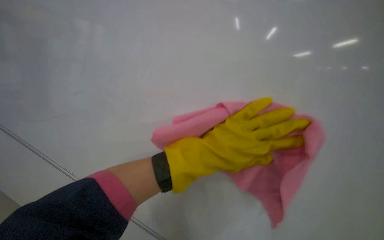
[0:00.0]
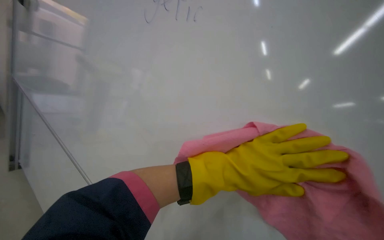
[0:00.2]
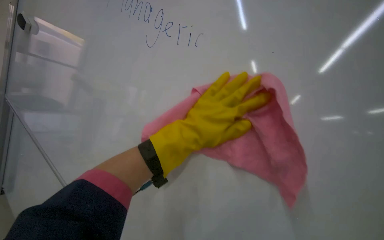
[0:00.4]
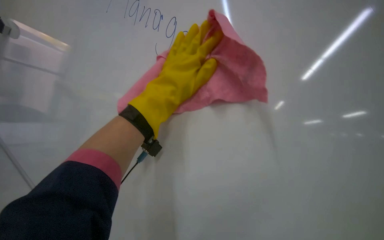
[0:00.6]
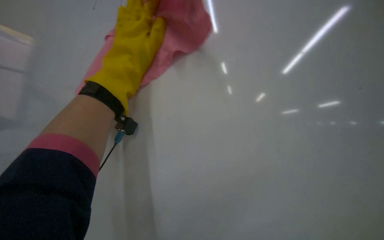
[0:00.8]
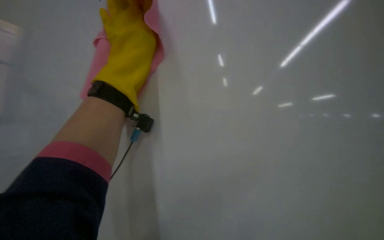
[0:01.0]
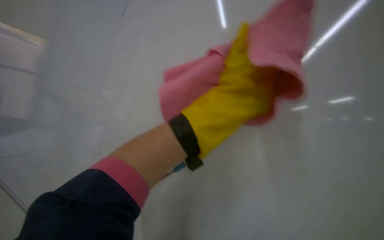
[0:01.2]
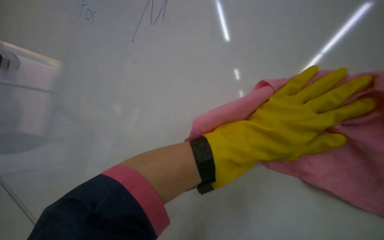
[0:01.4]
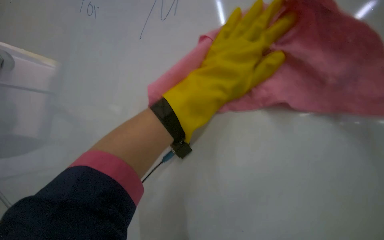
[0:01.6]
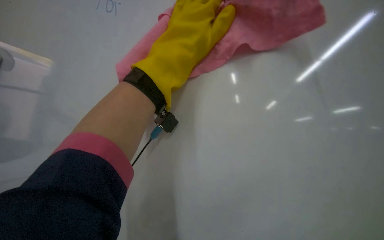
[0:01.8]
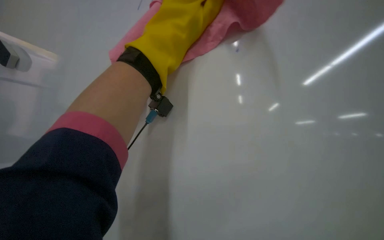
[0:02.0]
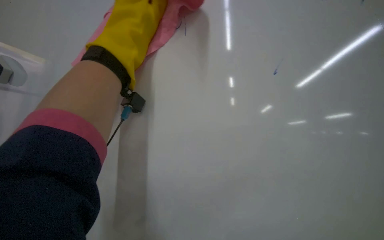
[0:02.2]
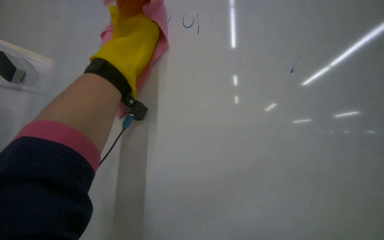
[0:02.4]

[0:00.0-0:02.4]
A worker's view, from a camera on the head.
Job: wiping surfaces.
The whole recording: Cleaning whiteboard. The worker sprays and wipes the whiteboard with a cloth.
0:00.0 to 0:01.2: The camera sweeps to the left, by about 20 degrees. The camera pitches upward, by roughly 20 degrees. The scene rotates counterclockwise by roughly 35 degrees.
0:01.2 to 0:02.4: The view tips upward by approximately 20 degrees. The scene rotates counterclockwise by about 30 degrees.

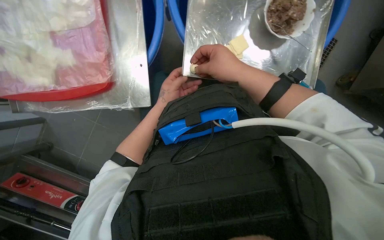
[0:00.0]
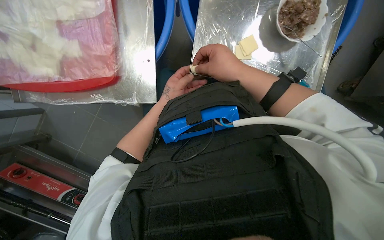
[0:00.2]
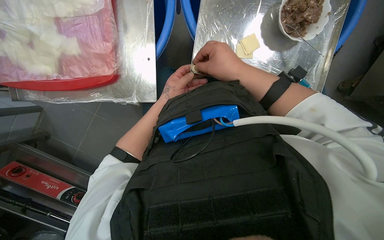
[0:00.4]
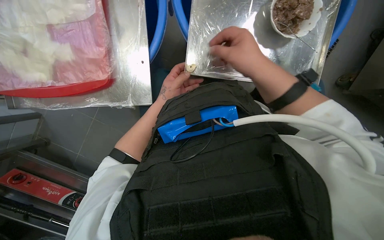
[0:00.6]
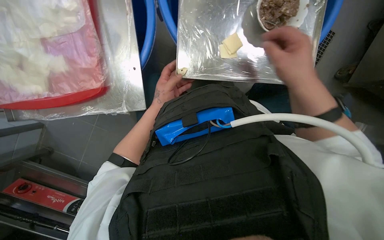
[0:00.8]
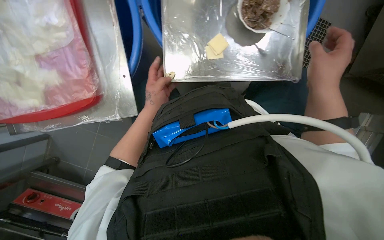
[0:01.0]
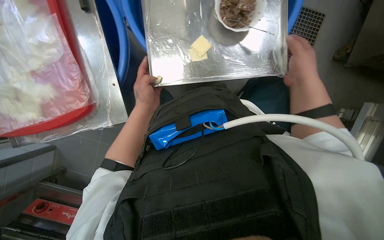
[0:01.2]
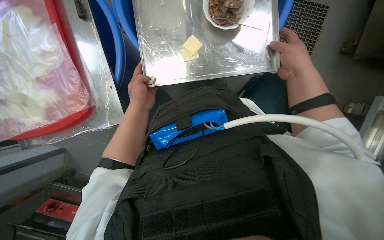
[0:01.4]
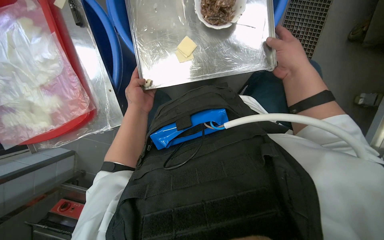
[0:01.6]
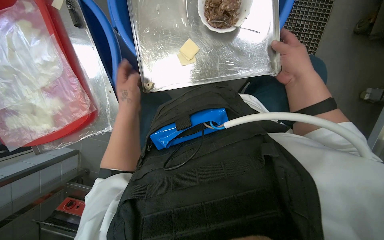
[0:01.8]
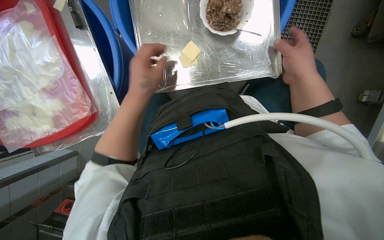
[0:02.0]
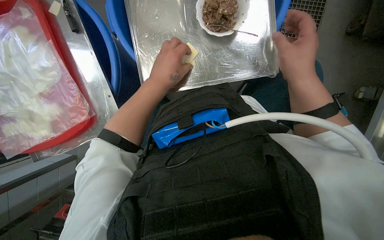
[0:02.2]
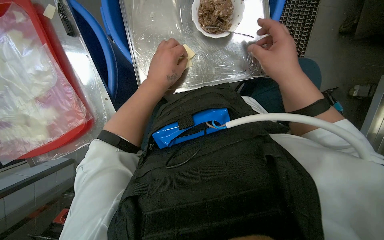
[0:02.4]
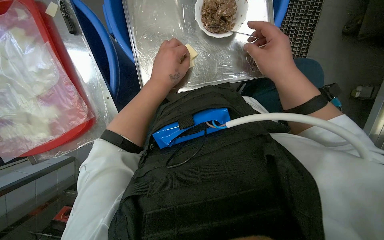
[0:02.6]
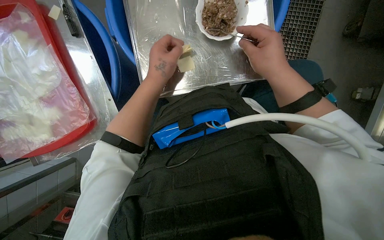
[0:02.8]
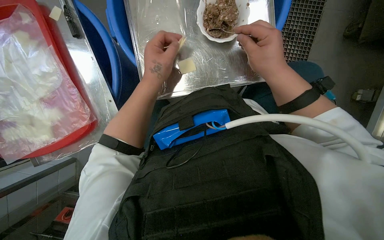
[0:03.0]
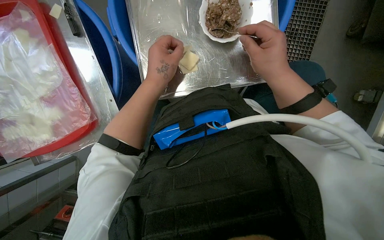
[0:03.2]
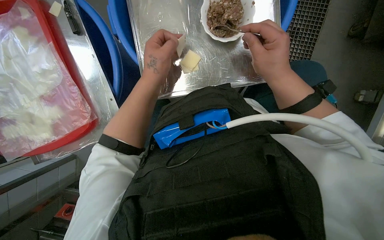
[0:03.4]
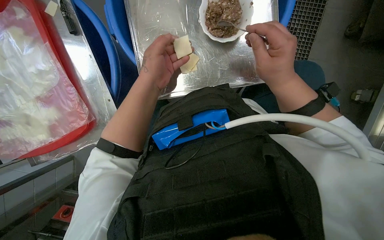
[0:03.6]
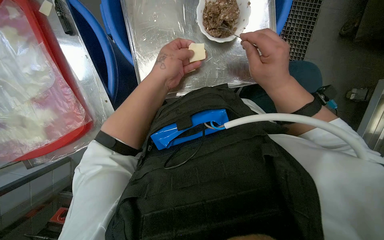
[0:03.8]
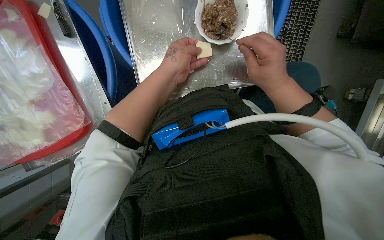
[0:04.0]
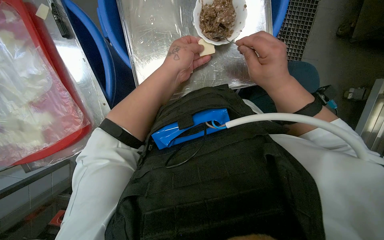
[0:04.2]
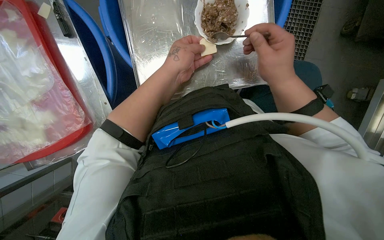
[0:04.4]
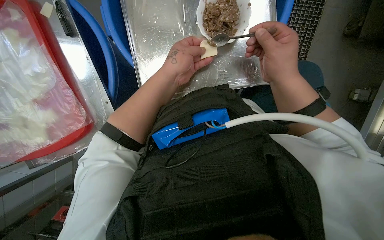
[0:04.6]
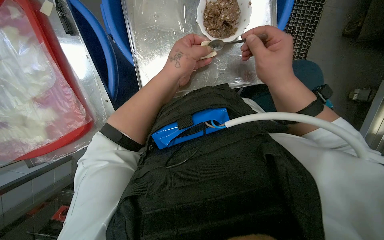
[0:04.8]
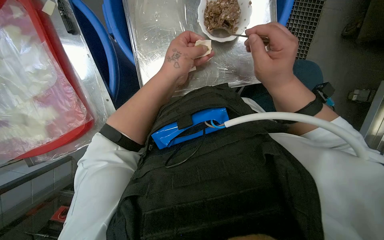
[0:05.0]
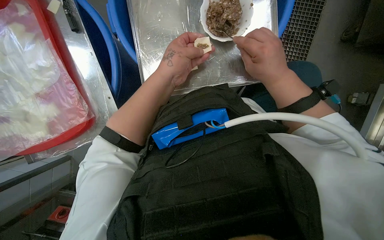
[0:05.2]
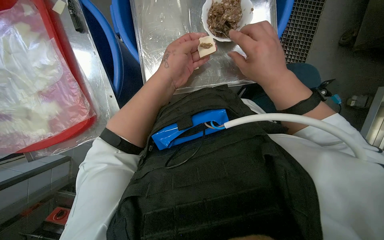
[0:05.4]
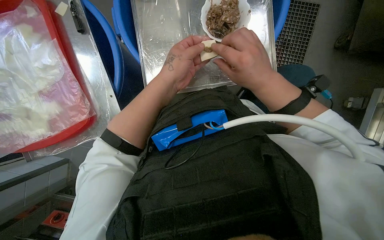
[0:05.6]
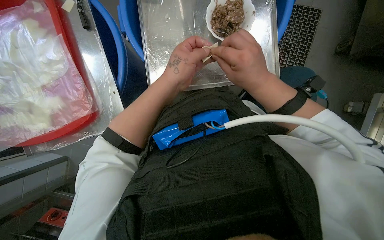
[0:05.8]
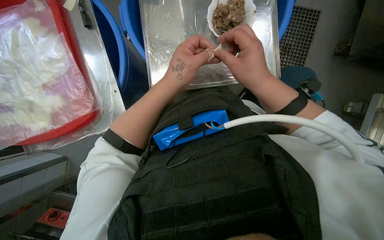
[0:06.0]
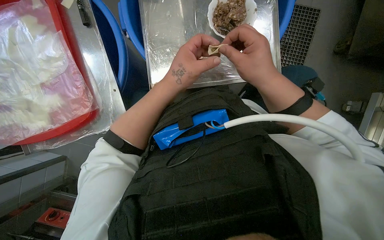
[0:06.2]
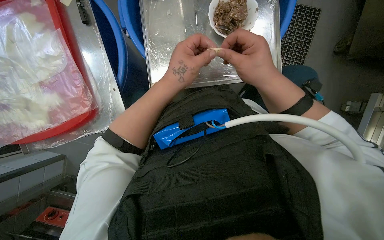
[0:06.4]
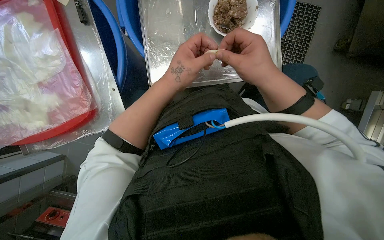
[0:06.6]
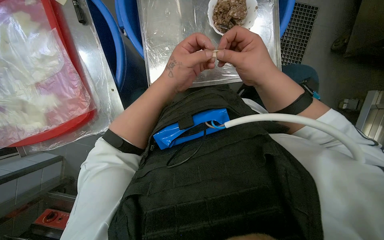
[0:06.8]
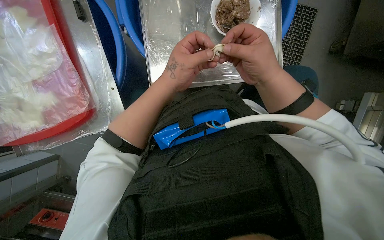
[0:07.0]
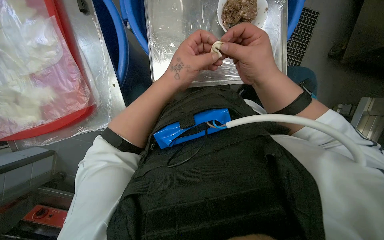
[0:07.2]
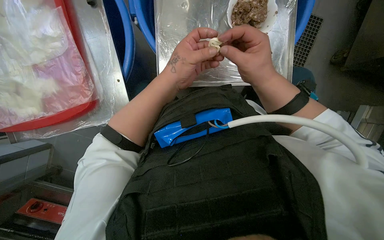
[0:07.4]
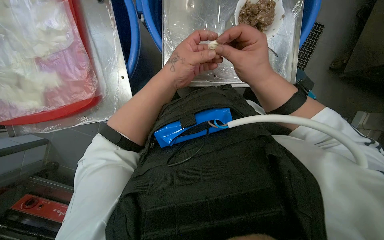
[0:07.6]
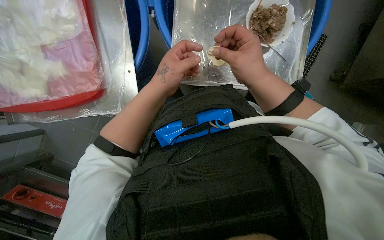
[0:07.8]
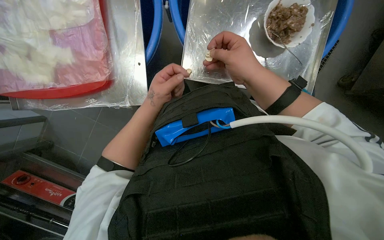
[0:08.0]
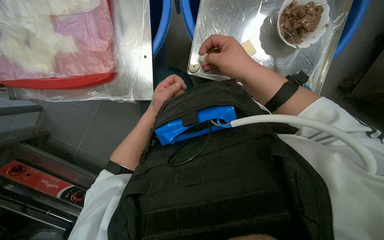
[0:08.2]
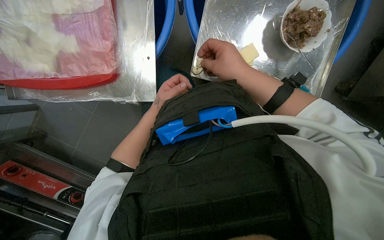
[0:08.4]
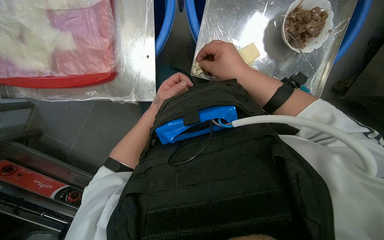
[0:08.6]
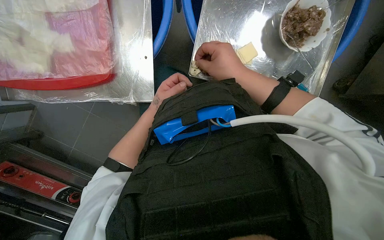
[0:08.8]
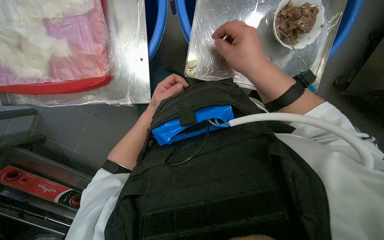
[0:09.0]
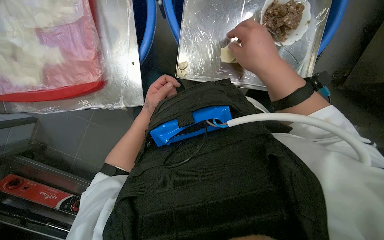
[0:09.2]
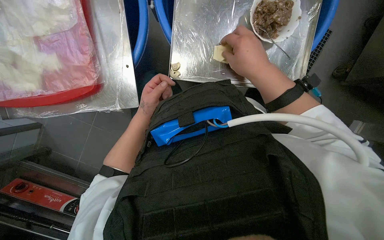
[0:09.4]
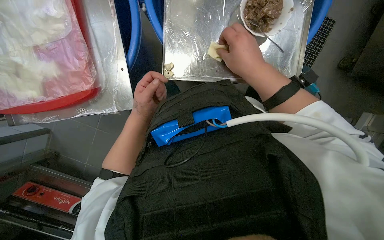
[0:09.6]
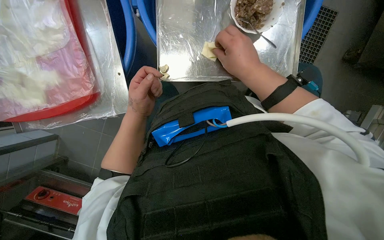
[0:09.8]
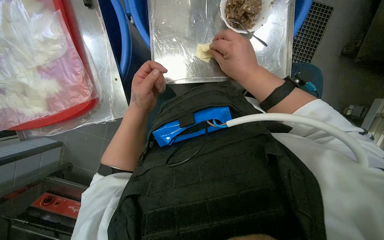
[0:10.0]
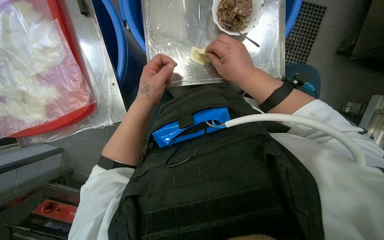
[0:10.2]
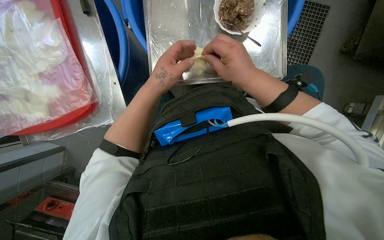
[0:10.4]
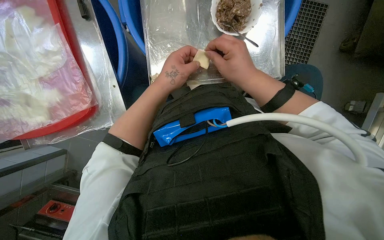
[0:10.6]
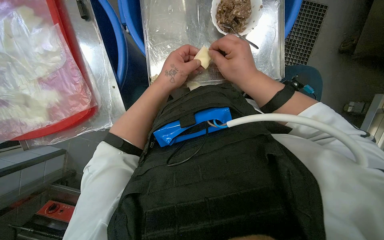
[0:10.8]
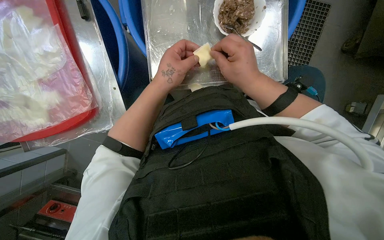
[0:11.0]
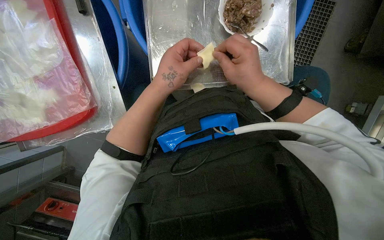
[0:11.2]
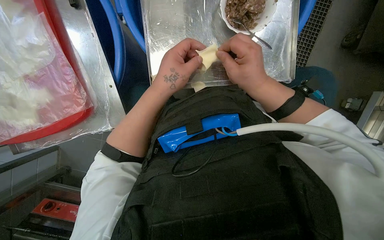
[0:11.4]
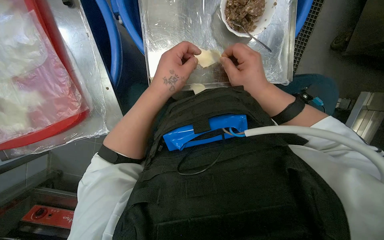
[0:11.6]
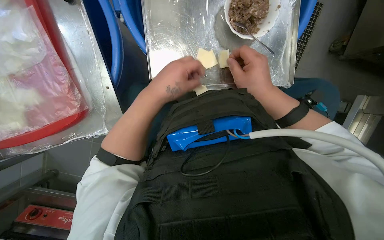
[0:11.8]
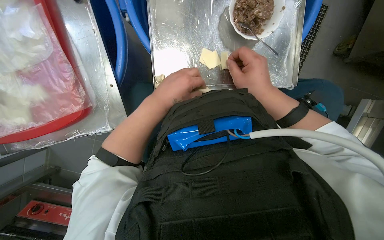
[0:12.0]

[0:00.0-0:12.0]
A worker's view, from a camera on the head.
Job: preparing food.
The whole recording: Making dumplings with meat filling. The worker picks up dough, fills it with meat, folds it, and places the finished dumpling on a tray.
0:00.0 to 0:01.6: The left hand heads nearer to the camera, covering approximately 15 cm, while the right hand shifts about 30 cm to the right.
0:03.0 to 0:04.4: The hands are busy where they are.
0:04.4 to 0:06.0: The right hand heads to the left, covering about 10 cm.
0:06.0 to 0:07.6: The hands are busy where they are.
0:07.6 to 0:09.0: The left hand shifts about 20 cm farther from the camera and to the left.
0:09.0 to 0:10.4: The left hand shifts some 20 cm nearer to the camera.
0:10.4 to 0:12.0: The hands make small movements and keep their place.

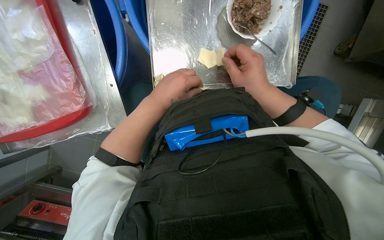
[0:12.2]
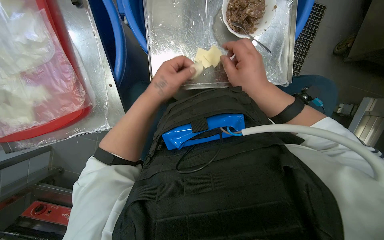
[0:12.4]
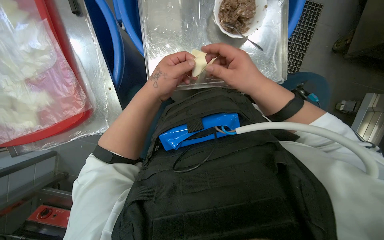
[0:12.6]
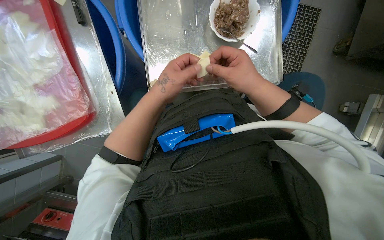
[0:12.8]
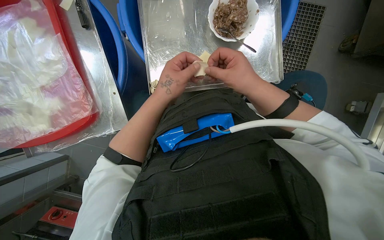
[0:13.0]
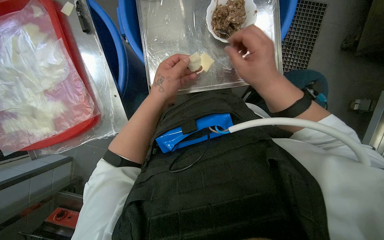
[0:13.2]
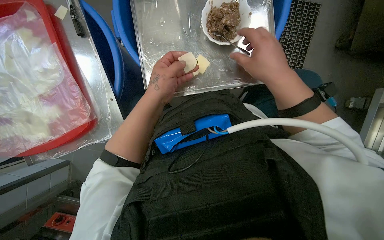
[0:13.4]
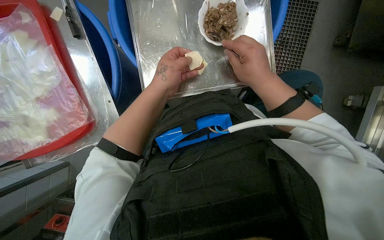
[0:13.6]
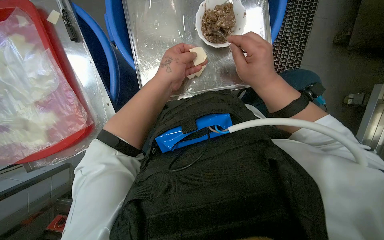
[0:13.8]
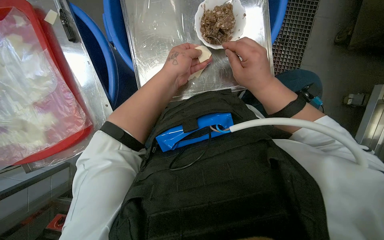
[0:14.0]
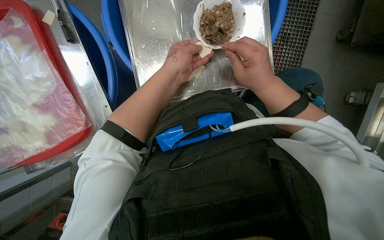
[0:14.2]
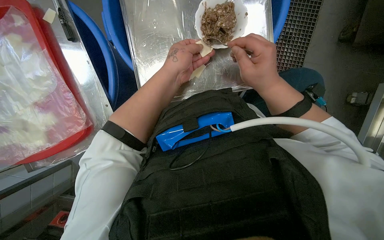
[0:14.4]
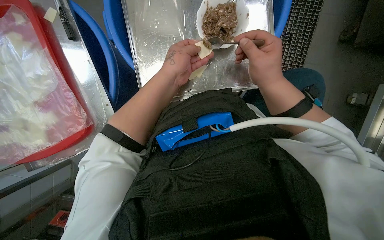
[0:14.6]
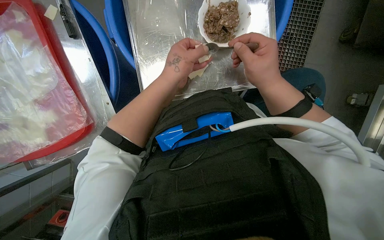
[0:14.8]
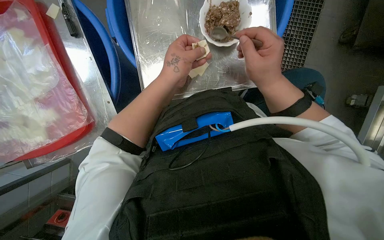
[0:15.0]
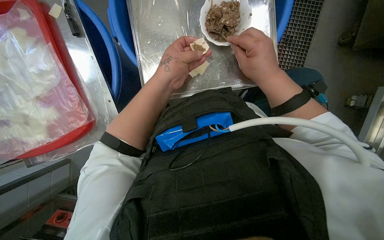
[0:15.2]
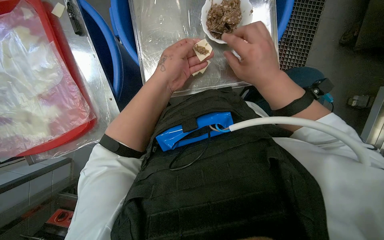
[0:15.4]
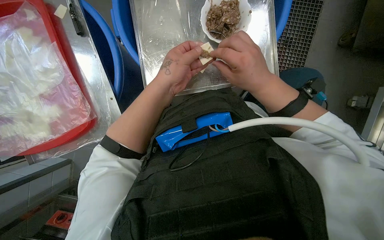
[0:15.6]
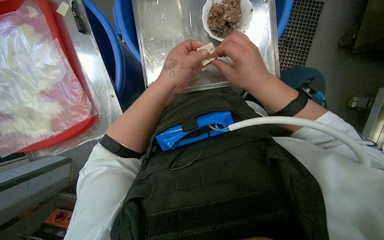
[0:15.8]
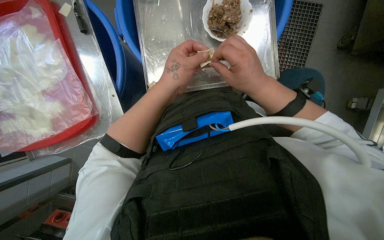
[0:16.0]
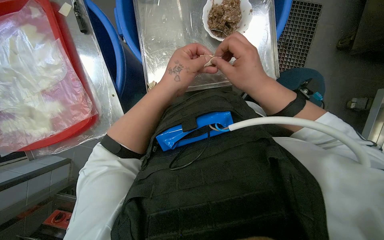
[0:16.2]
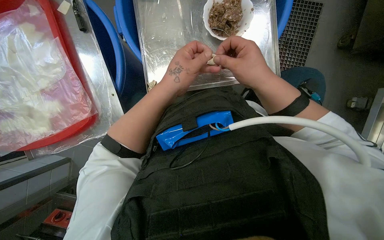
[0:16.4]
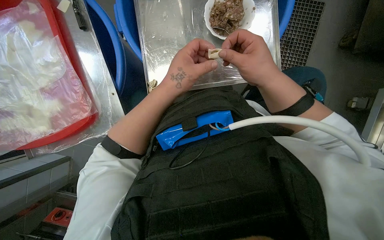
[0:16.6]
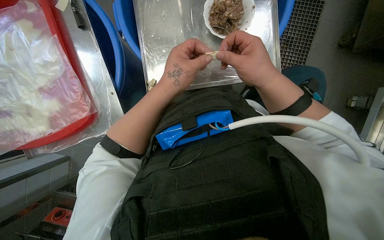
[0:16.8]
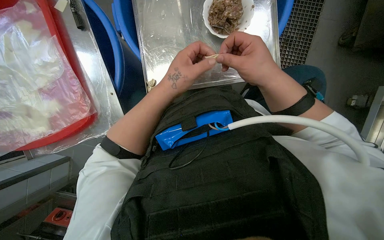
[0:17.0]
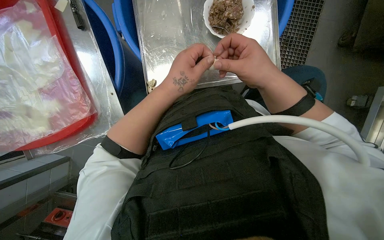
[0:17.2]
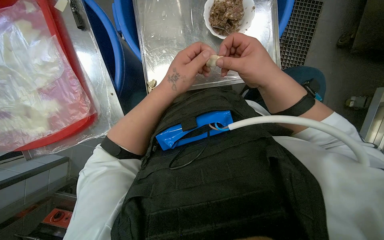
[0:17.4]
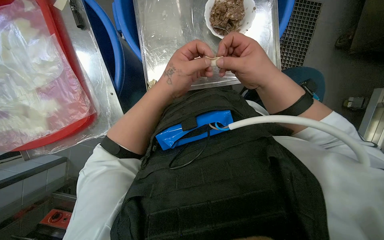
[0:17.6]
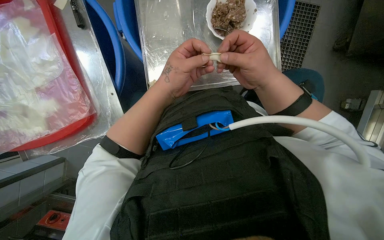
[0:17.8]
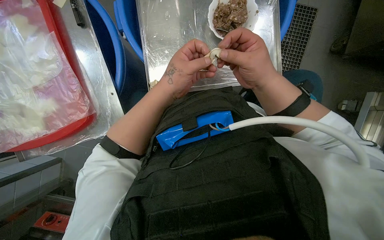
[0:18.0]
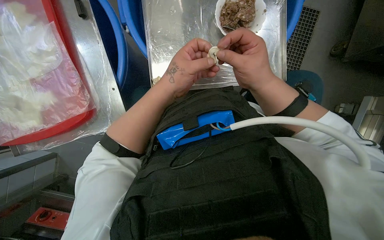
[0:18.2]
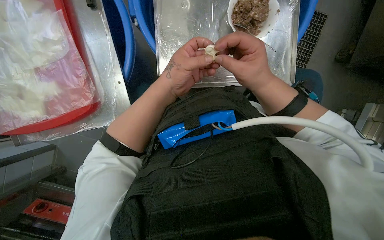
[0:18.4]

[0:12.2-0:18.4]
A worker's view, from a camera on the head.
Job: preparing food.
The whole recording: Making dumplings with meat filling. The worker picks up dough, fills it with meat, folds it, and places the finished dumpling on a tray.
0:12.2 to 0:13.8: The hands are busy where they are.
0:13.8 to 0:16.8: The hands stay close to where they were, moving slightly.
0:16.8 to 0:18.4: The hands make small movements and keep their place.
